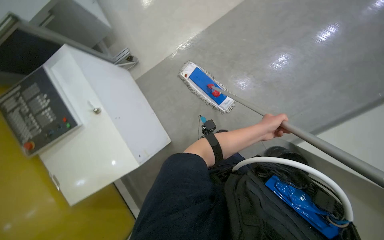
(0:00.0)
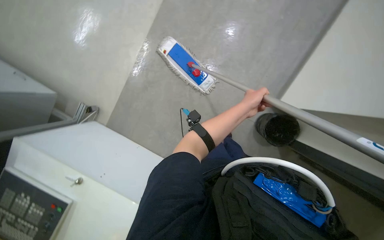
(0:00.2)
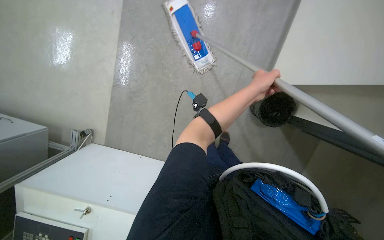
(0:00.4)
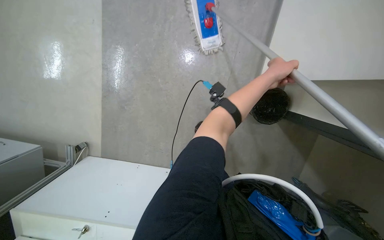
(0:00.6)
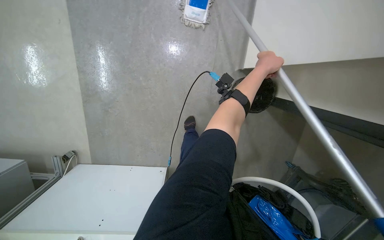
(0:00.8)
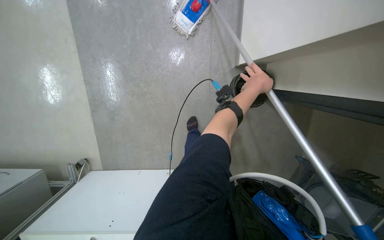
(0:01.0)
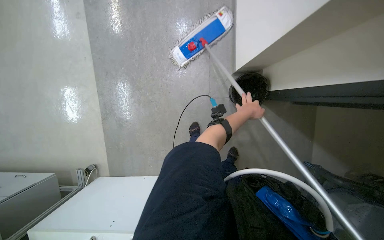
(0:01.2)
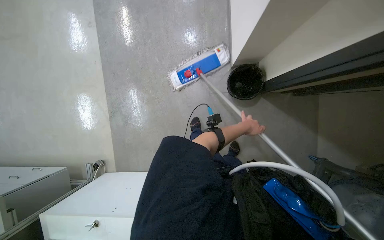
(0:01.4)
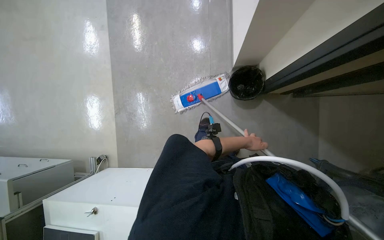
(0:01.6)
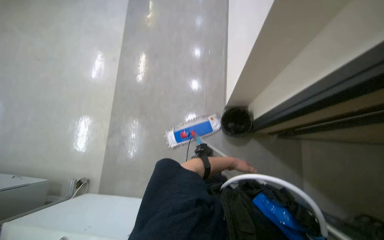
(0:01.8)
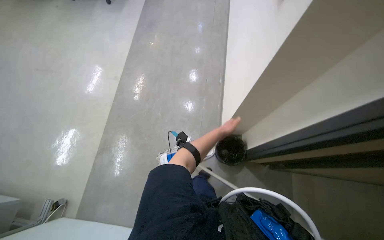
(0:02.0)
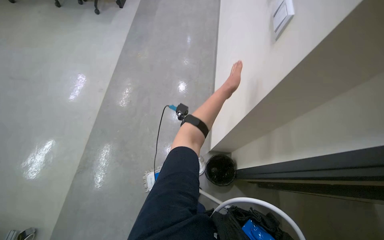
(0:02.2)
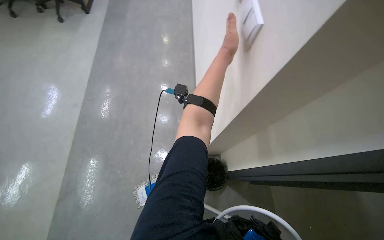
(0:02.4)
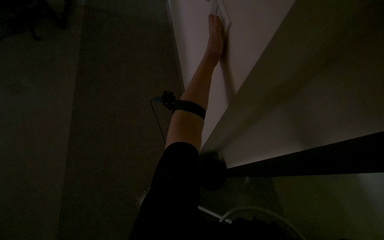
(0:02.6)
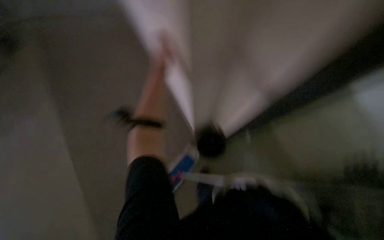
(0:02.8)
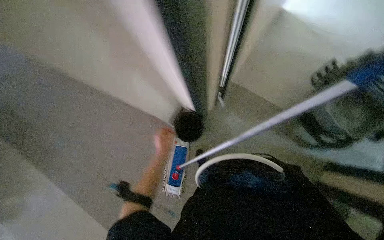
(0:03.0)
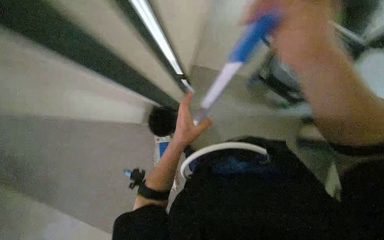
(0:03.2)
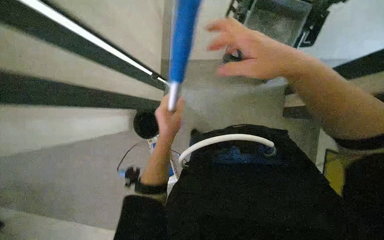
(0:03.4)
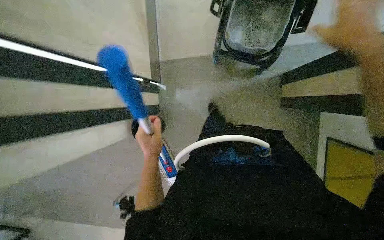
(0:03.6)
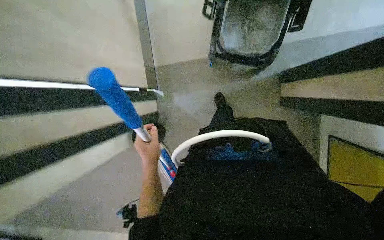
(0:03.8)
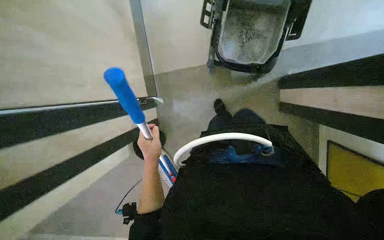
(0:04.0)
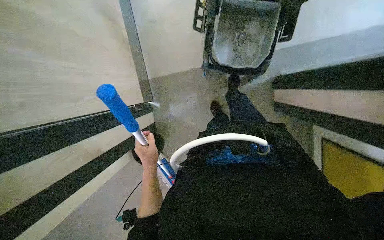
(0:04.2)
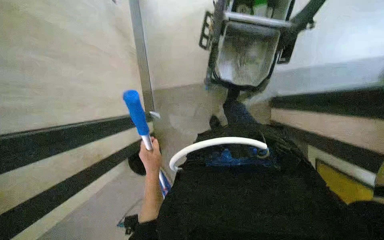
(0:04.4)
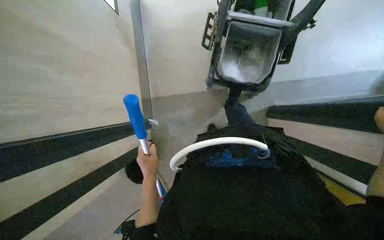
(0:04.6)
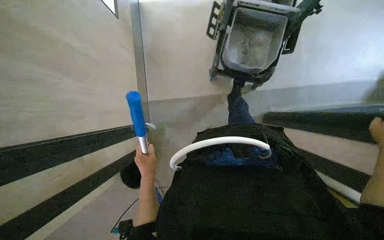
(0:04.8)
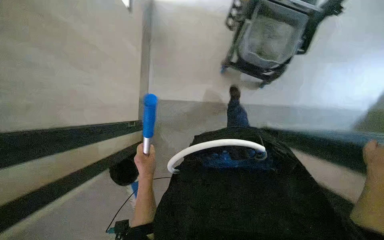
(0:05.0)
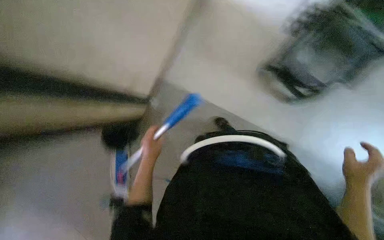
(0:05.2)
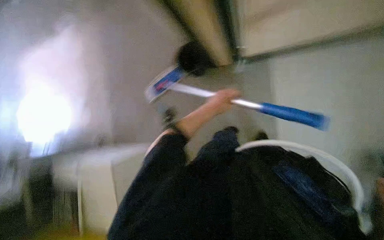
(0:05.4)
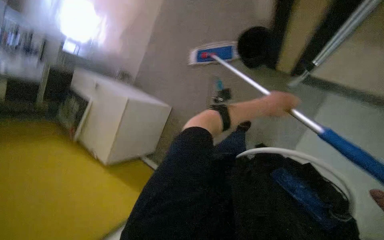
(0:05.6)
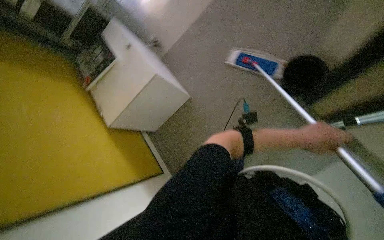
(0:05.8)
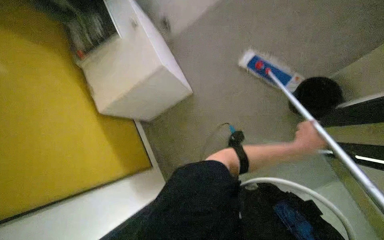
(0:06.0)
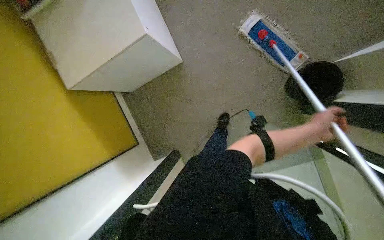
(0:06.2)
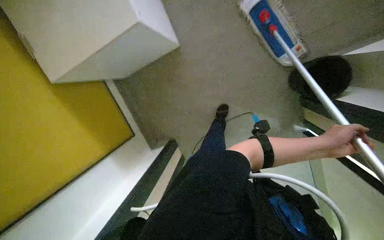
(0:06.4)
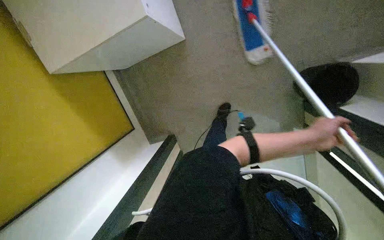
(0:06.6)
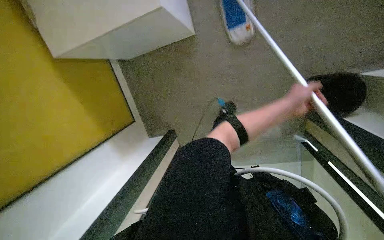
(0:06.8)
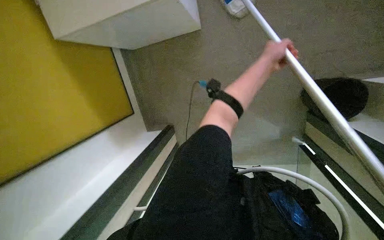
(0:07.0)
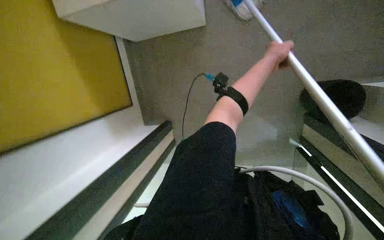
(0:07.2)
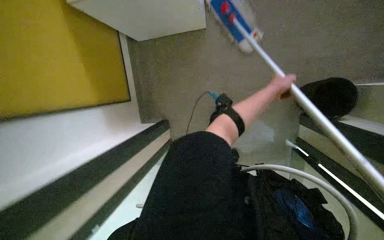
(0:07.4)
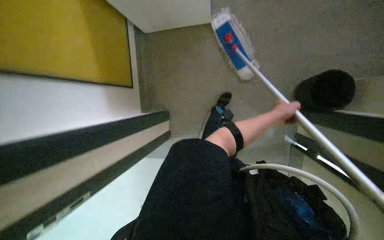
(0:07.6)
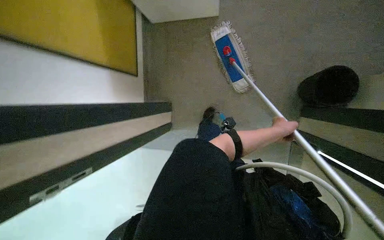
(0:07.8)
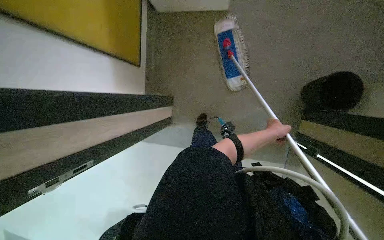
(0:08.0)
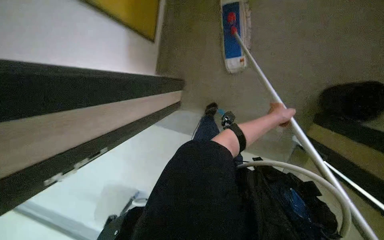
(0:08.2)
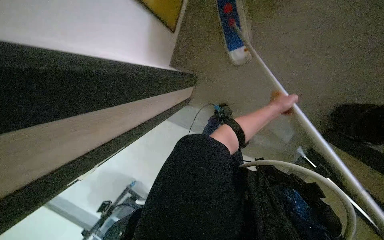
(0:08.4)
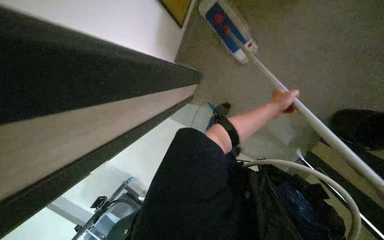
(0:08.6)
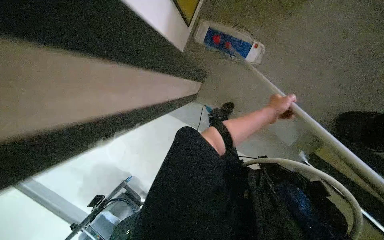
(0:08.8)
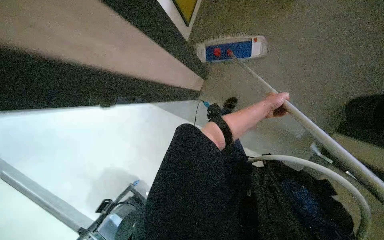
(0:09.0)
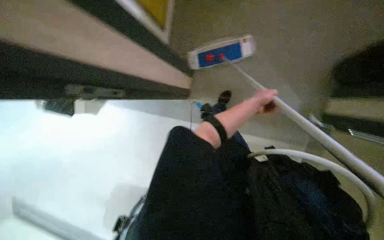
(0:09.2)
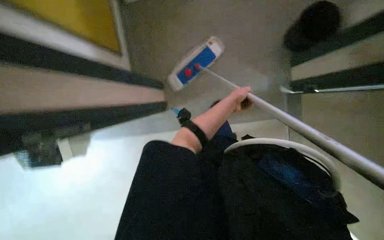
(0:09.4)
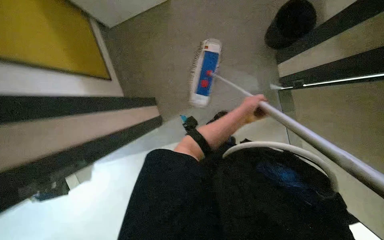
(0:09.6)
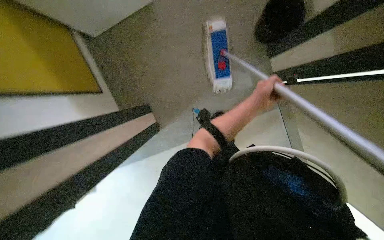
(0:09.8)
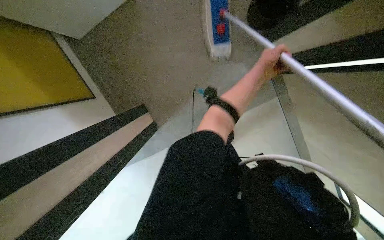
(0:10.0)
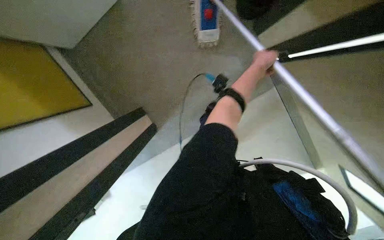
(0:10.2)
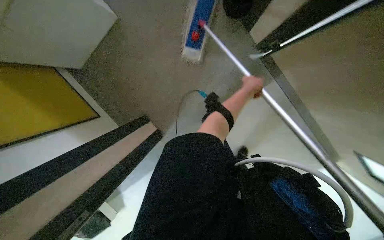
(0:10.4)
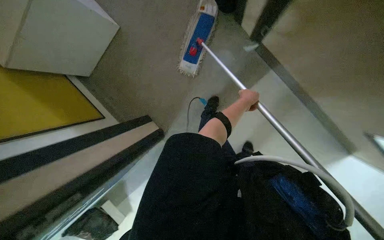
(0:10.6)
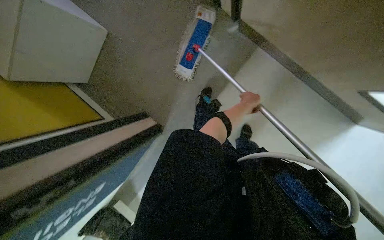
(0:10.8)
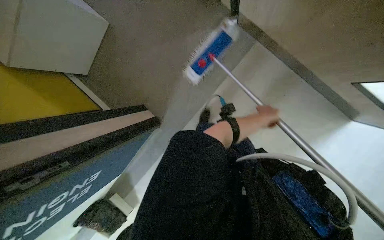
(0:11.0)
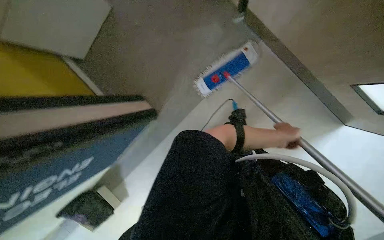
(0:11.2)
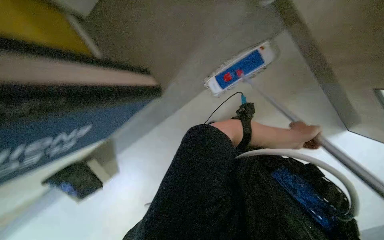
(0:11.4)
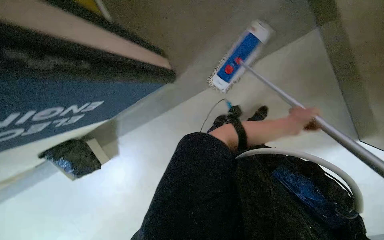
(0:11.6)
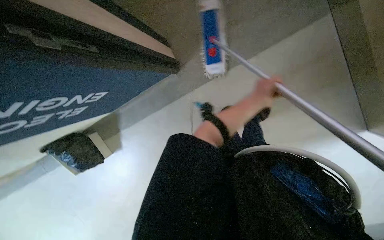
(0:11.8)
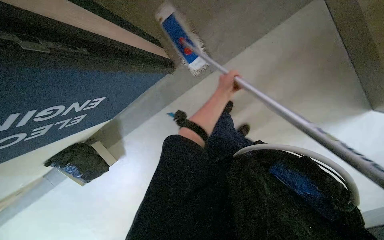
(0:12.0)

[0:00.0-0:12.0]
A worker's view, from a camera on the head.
Job: mopping floor.
The whole recording: Mopping the floor. The worker mops the floor using a flat mop and a cleaning cart.
0:00.0 to 0:01.6: Everything in view rotates approximately 60 degrees counterclockwise.
0:01.6 to 0:03.0: The view pans to the right by approximately 20 degrees. The view tilts some 20 degrees upward.
0:04.4 to 0:06.0: The view tilts approximately 20 degrees downward. The scene rotates clockwise by approximately 55 degrees.
0:06.0 to 0:07.6: The view tips downward by about 15 degrees. The left hand is displaced farther from the camera and up the picture by approximately 20 cm.
0:10.4 to 0:12.0: The wearer looks approximately 20 degrees further downward. The left hand shifts some 30 cm to the left.

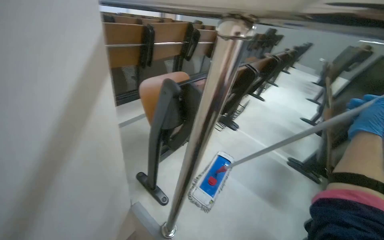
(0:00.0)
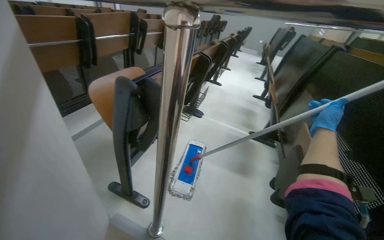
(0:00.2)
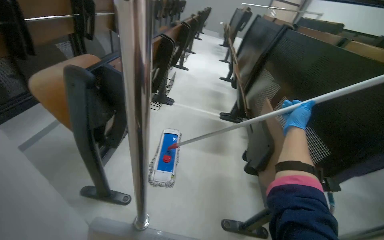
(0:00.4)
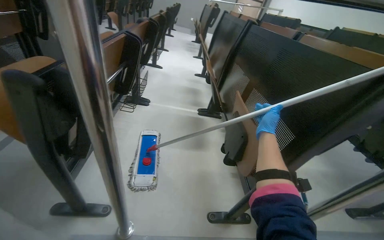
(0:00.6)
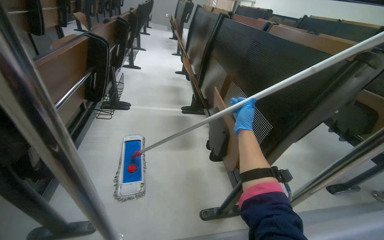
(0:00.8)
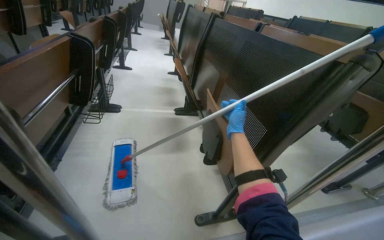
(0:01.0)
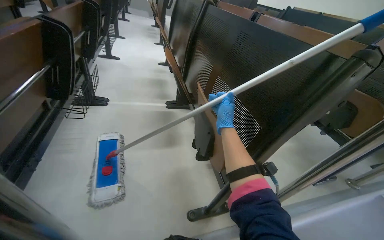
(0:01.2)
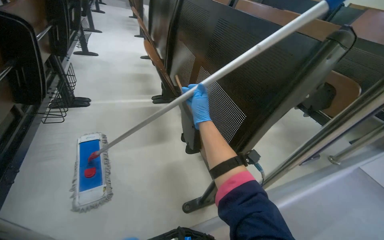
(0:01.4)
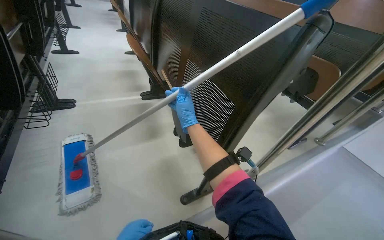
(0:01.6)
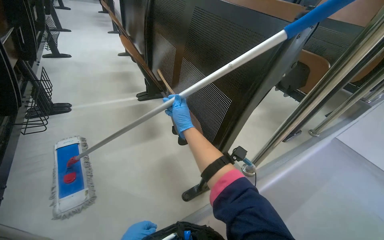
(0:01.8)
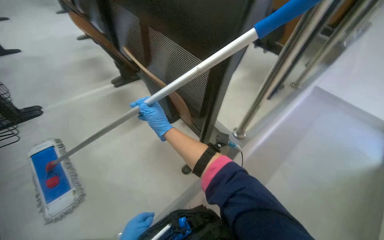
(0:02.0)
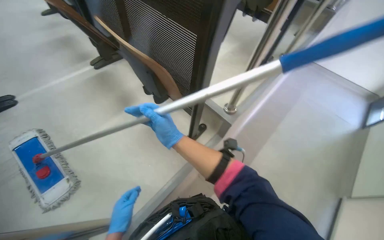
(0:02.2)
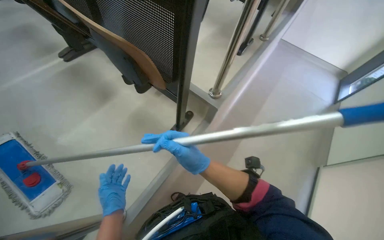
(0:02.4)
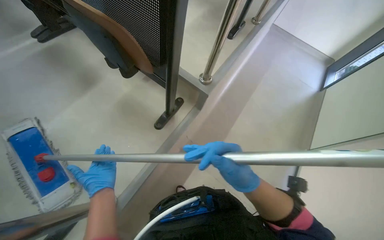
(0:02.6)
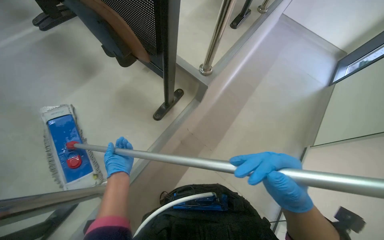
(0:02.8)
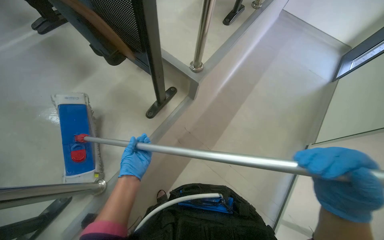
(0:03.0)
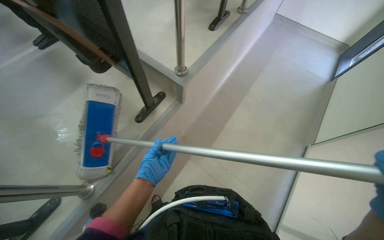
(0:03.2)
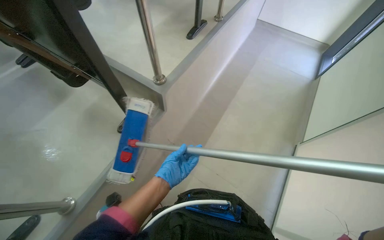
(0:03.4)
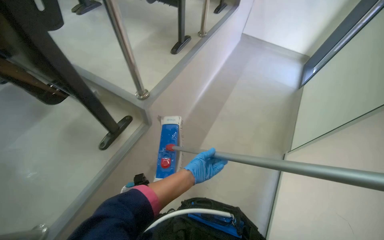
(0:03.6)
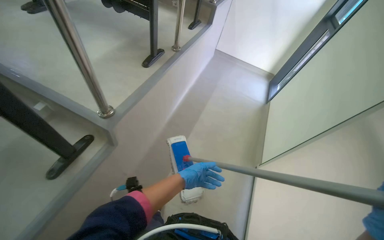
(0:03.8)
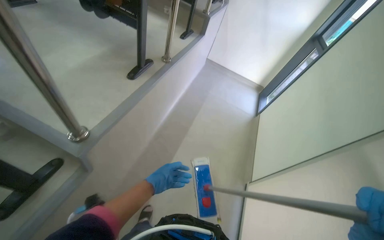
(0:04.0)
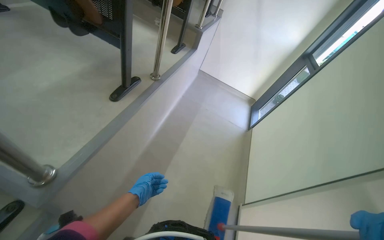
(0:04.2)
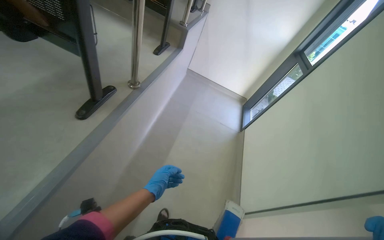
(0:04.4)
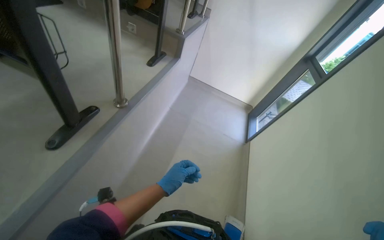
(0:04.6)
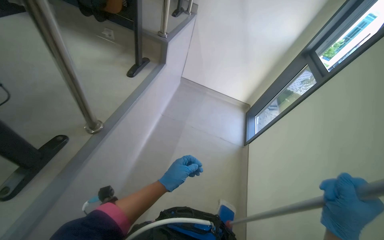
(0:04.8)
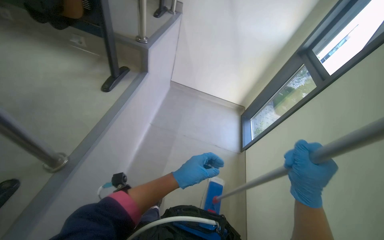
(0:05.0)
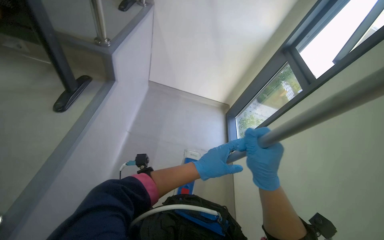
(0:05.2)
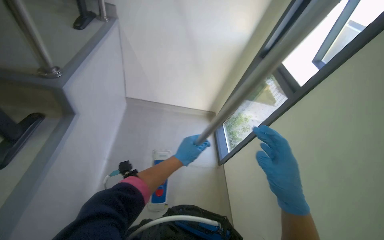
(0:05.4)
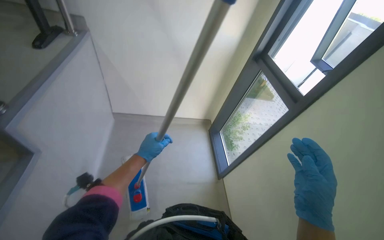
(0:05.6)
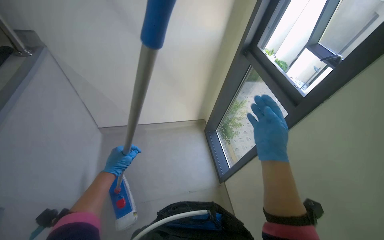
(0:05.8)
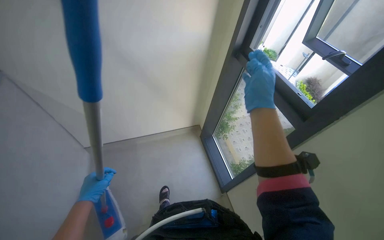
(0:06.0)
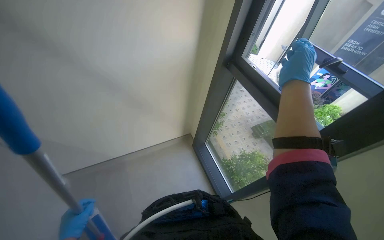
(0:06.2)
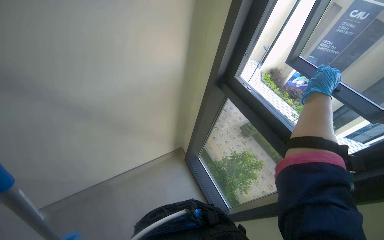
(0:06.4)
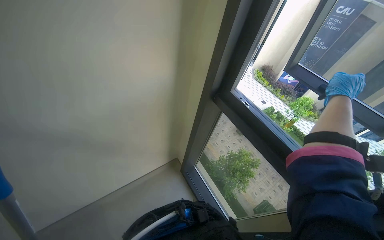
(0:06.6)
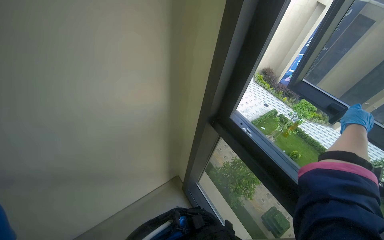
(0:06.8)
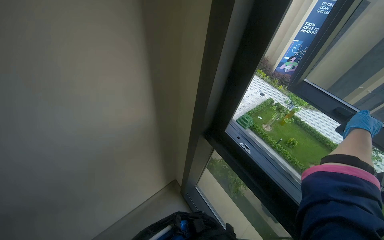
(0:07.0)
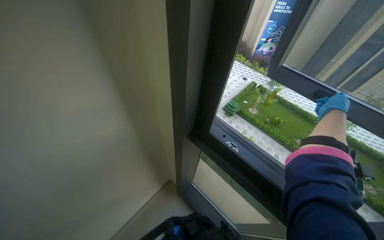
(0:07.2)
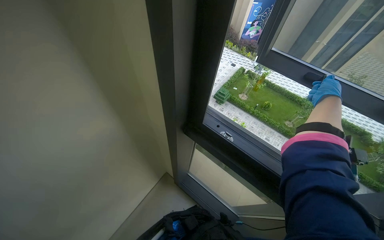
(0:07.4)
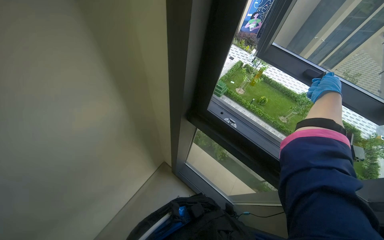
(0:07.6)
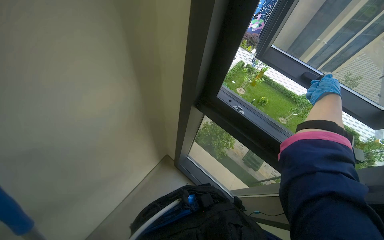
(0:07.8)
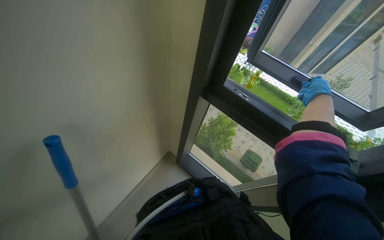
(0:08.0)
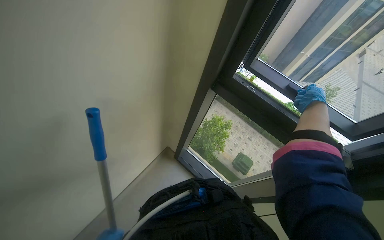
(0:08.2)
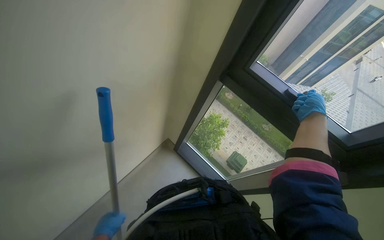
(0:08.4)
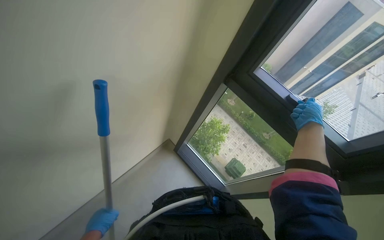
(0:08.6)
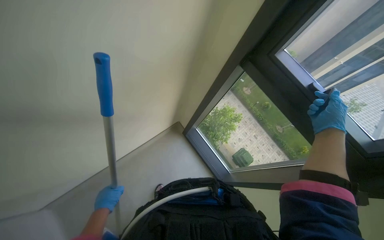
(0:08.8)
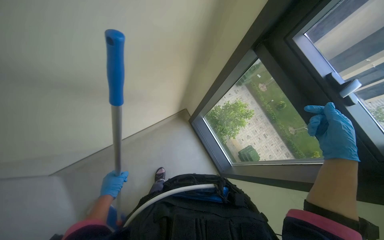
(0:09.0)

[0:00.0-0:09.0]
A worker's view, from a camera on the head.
Job: mopping floor.
The whole recording: Mopping auditorium floor. The worker mops the floor in the auditorium.
0:00.0 to 0:01.6: The head turns to the right by some 65 degrees. The camera pitches downward, by about 20 degrees.
0:01.6 to 0:03.0: The head turns to the right by about 30 degrees. The camera pitches downward, by some 30 degrees.
0:03.0 to 0:04.4: The camera is carried approximately 70 cm. The wearer's head swings some 20 degrees to the right. The camera pitches upward, by about 15 degrees.
0:04.4 to 0:06.0: The camera is carried roughly 1 m.
0:06.0 to 0:07.6: The wearer looks about 30 degrees further to the right. The right hand is displaced to the right by about 40 cm.
0:07.6 to 0:09.0: The right hand goes roughly 50 cm nearer to the camera, down the picture and to the left.
